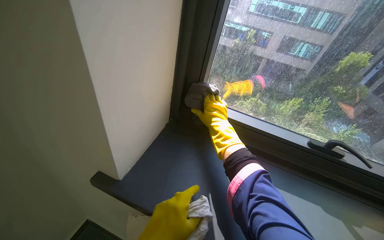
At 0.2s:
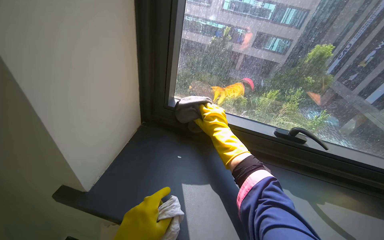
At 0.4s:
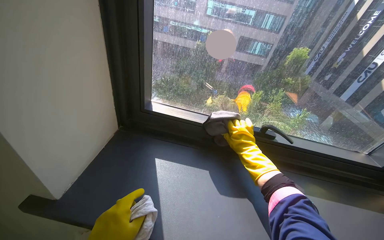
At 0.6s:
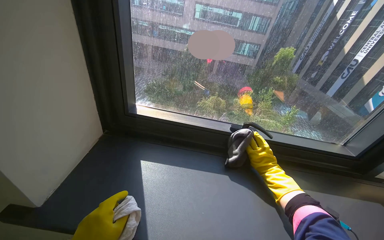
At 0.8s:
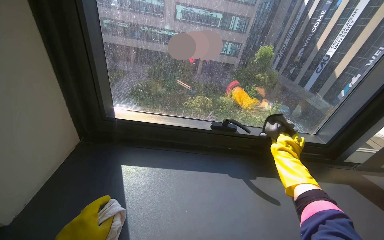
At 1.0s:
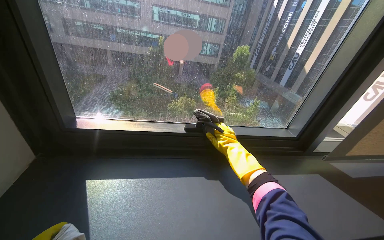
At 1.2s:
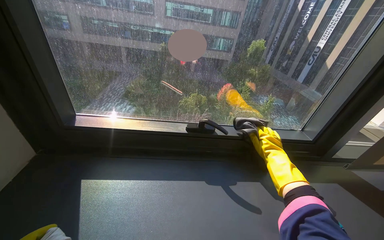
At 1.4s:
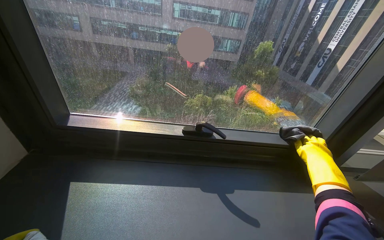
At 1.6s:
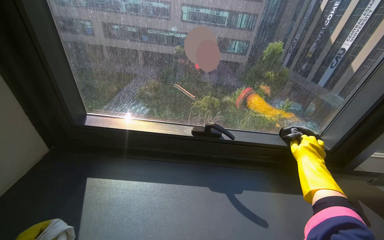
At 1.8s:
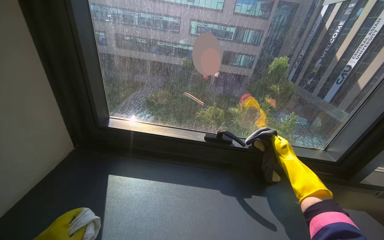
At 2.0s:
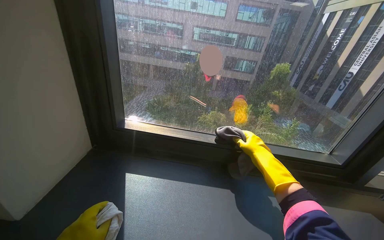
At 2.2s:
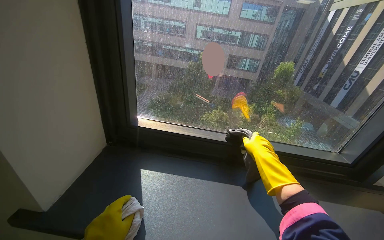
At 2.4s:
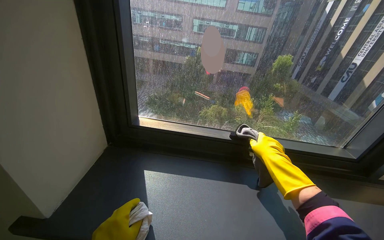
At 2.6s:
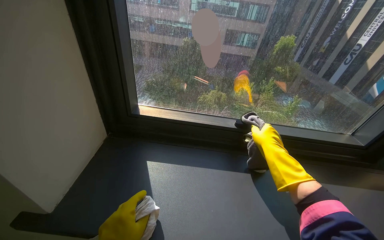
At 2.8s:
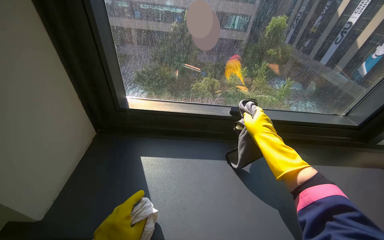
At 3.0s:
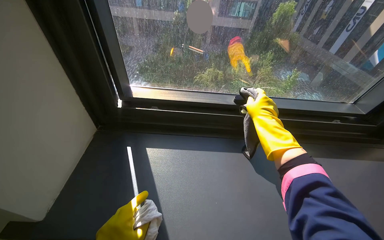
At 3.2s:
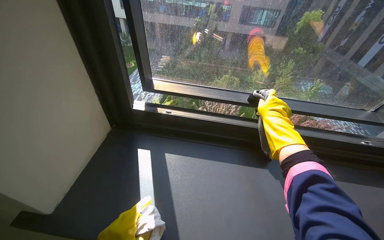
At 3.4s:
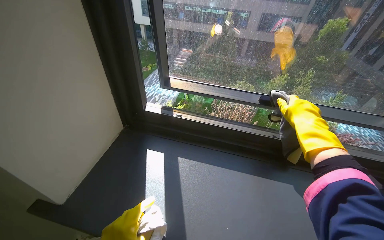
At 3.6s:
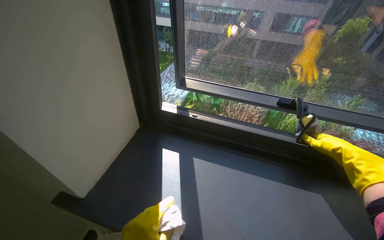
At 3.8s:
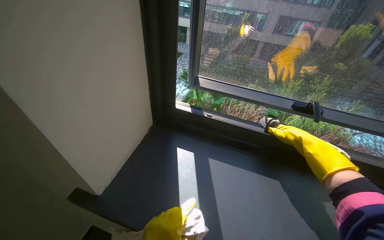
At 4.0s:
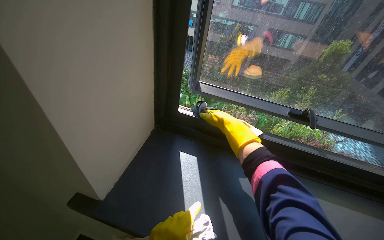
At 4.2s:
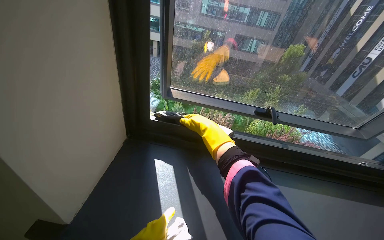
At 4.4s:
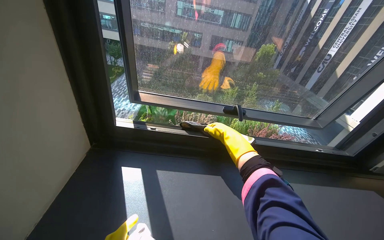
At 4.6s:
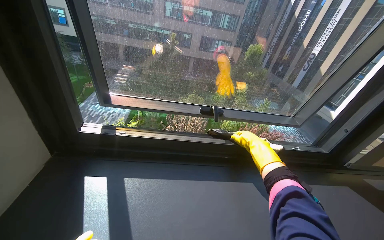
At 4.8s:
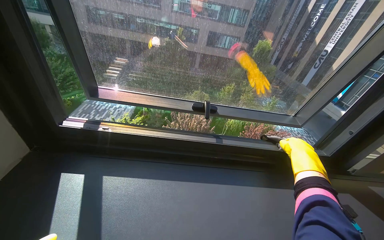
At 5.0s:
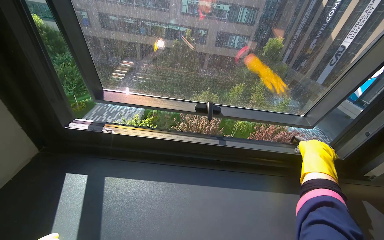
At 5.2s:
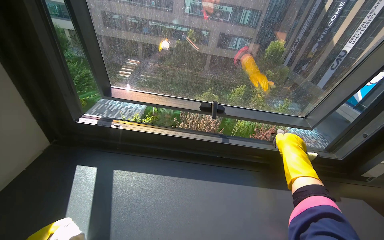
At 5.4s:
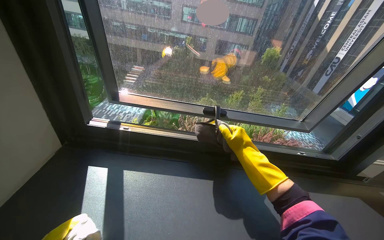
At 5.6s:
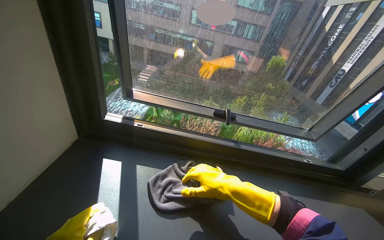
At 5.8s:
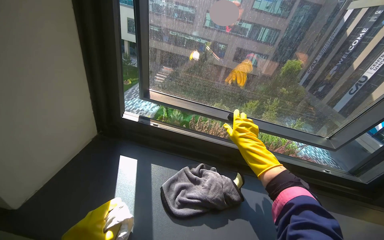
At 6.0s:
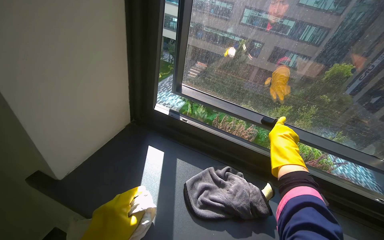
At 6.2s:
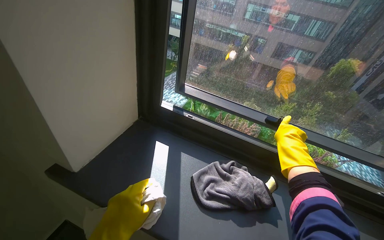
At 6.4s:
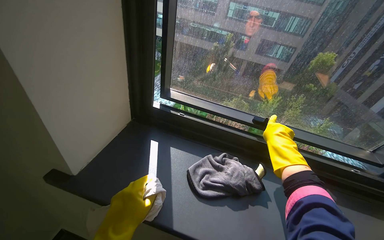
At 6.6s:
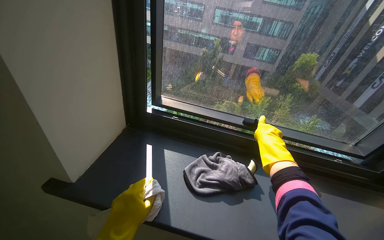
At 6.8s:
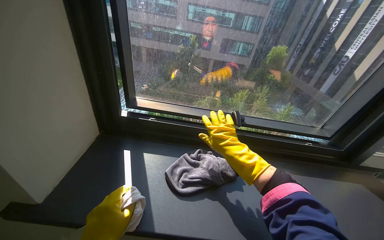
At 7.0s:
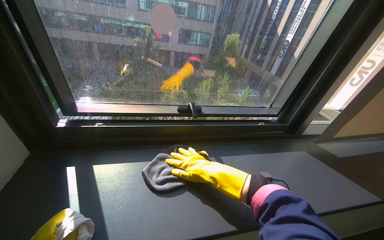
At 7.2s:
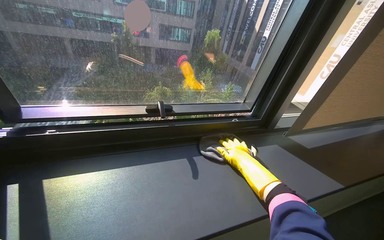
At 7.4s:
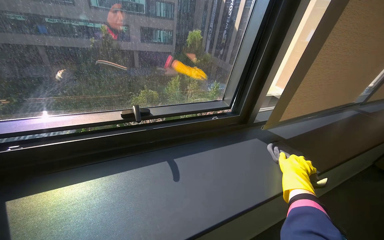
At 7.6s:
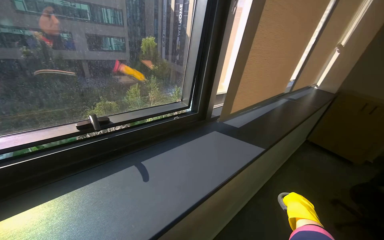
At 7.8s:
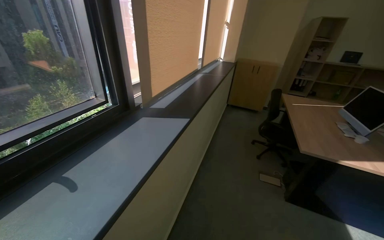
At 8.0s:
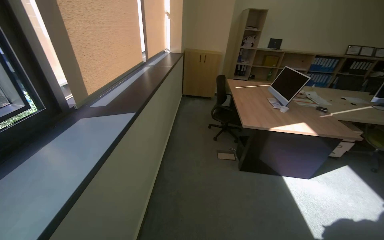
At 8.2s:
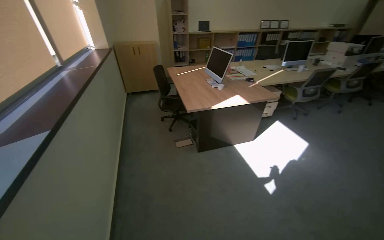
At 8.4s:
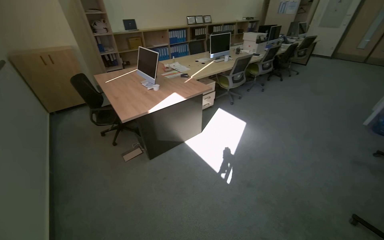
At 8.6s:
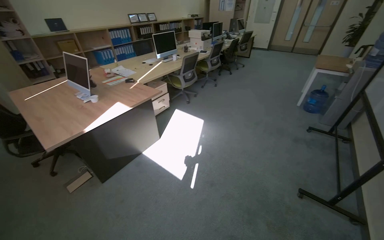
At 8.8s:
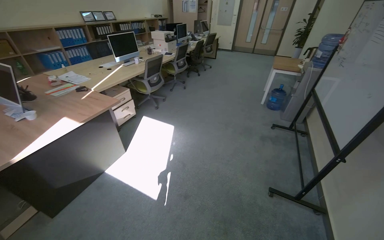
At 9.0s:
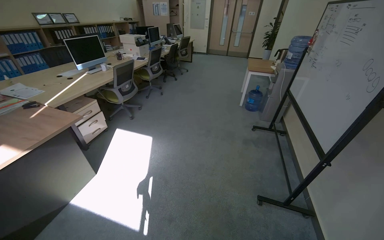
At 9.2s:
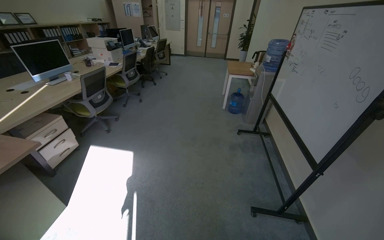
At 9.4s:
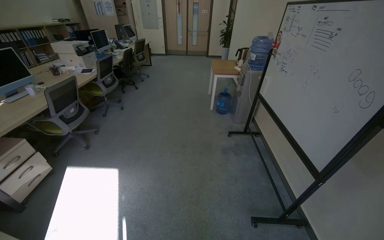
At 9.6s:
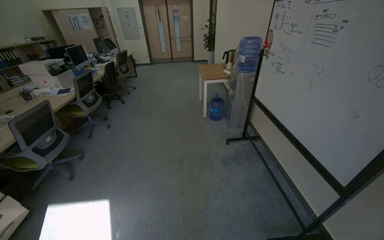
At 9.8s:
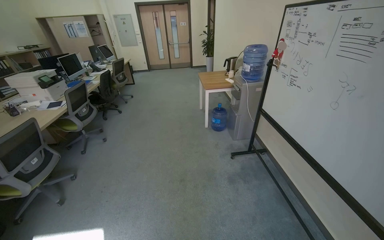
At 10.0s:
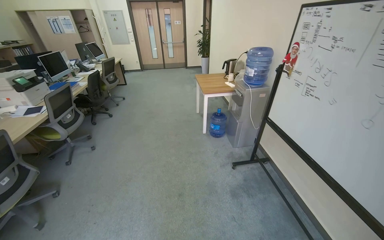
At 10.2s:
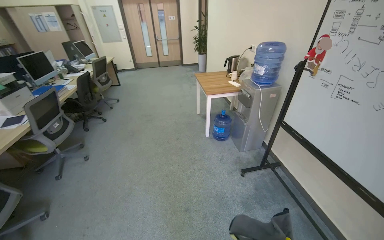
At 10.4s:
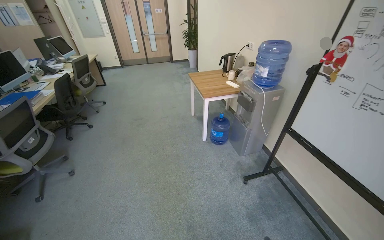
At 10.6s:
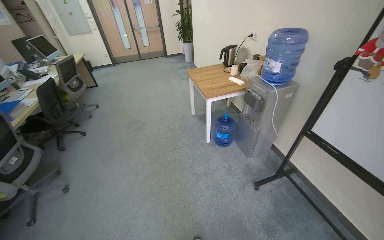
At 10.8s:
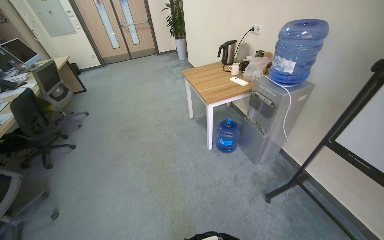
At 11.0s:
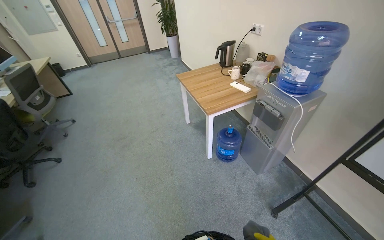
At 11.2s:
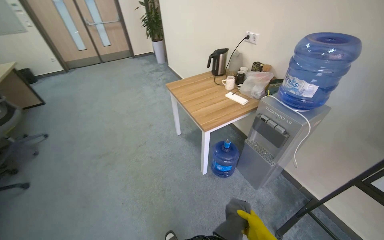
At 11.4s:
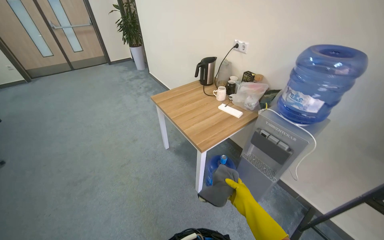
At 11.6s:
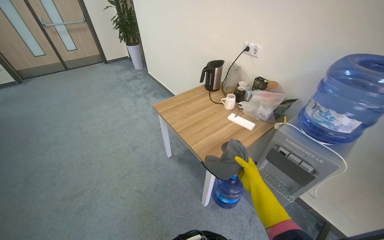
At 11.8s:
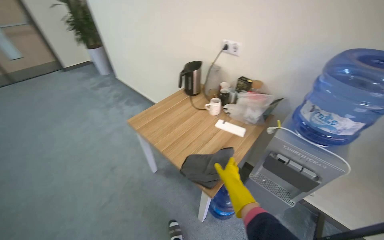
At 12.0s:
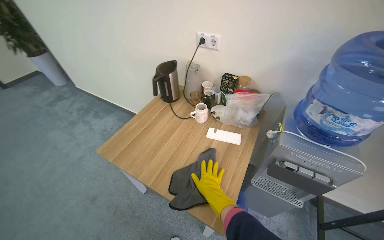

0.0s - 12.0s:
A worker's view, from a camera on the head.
Job: wiping surfaces.
The whole recording: Wiping various office surfaces. The worker wipes shelves, cabinets, window sills, a water cooler, and door fixtures with a cloth.
0.0s - 1.6s: The wearer looks roughly 20 degrees further to the right. The right hand travels to the right by approximately 70 cm.
1.6s - 3.0s: The right hand goes roughly 35 cm to the left.
4.4s - 6.0s: The wearer's head swings about 20 degrees to the left. The right hand moves farther from the camera, roughly 15 cm.
6.0s - 7.6s: The head rotates roughly 60 degrees to the right.
7.6s - 9.0s: The wearer moves some 1 m. The head rotates about 125 degrees to the right.
9.0s - 10.4s: The camera travels about 1.5 m. The head rotates about 30 degrees to the right.
10.4s - 12.0s: The wearer moves some 1.5 m. The head turns to the right by about 45 degrees.

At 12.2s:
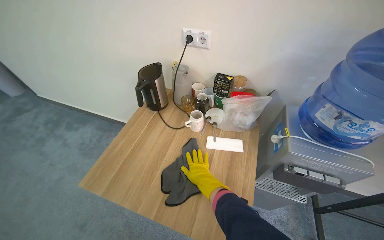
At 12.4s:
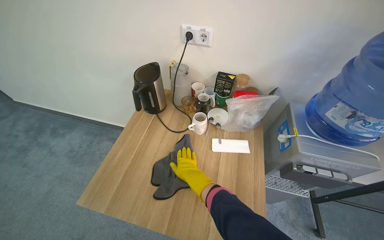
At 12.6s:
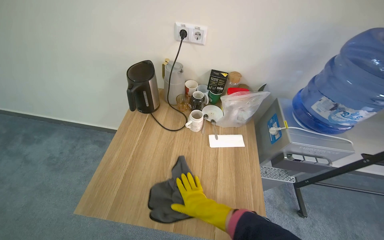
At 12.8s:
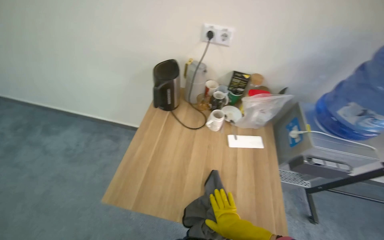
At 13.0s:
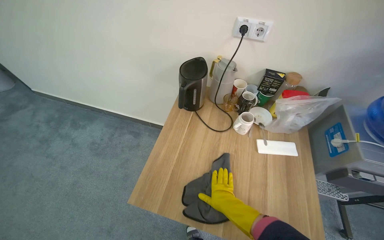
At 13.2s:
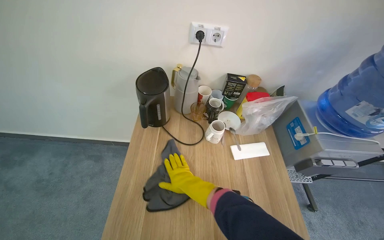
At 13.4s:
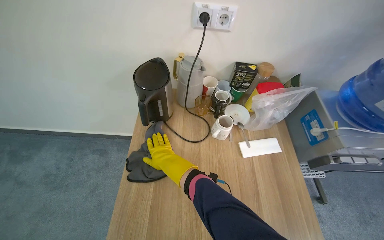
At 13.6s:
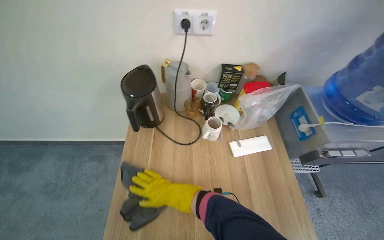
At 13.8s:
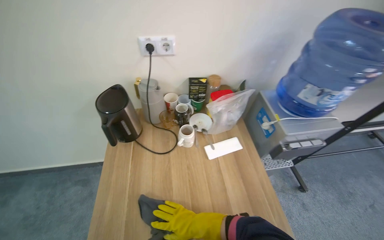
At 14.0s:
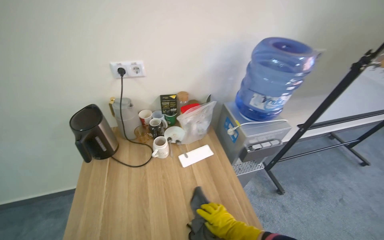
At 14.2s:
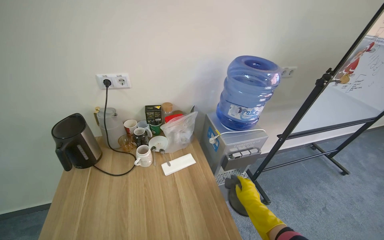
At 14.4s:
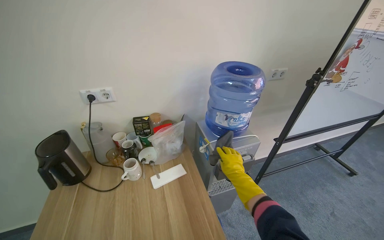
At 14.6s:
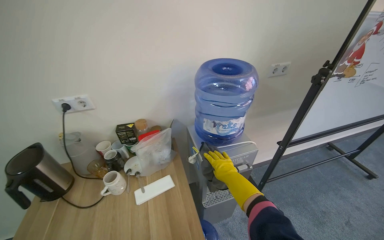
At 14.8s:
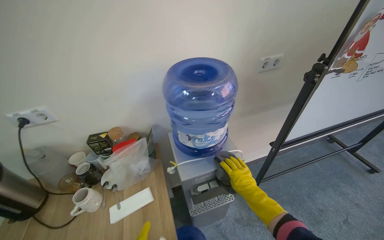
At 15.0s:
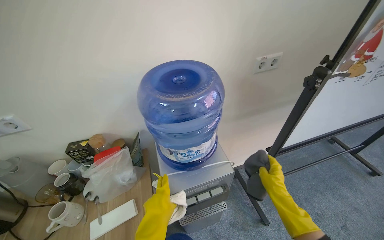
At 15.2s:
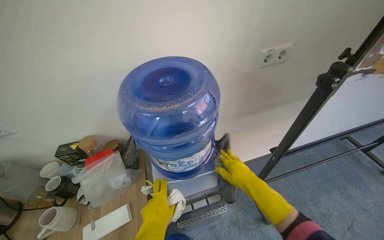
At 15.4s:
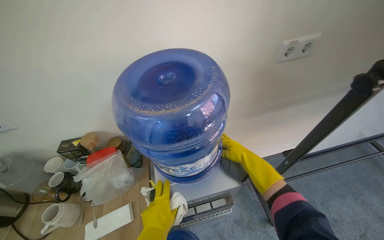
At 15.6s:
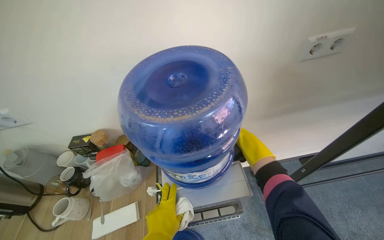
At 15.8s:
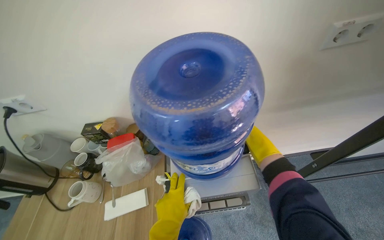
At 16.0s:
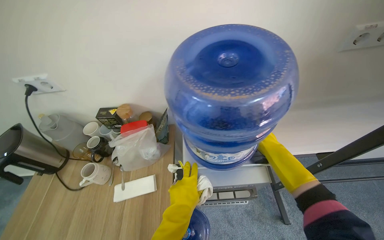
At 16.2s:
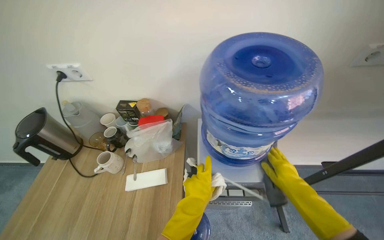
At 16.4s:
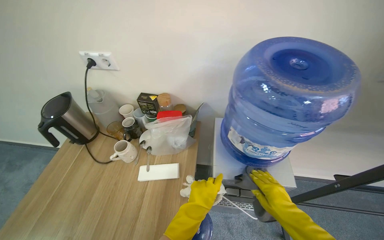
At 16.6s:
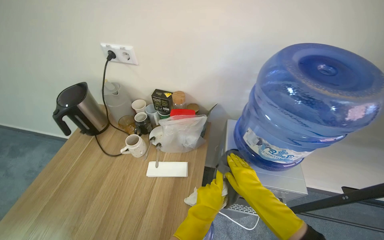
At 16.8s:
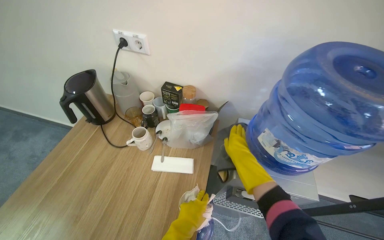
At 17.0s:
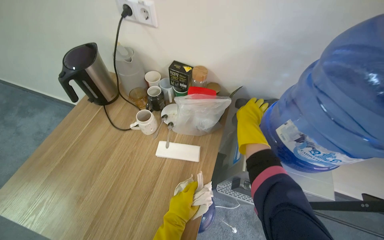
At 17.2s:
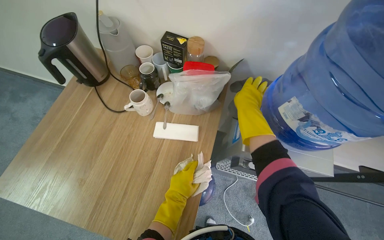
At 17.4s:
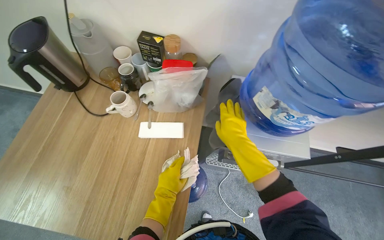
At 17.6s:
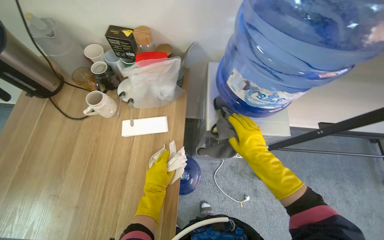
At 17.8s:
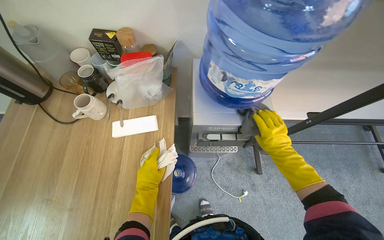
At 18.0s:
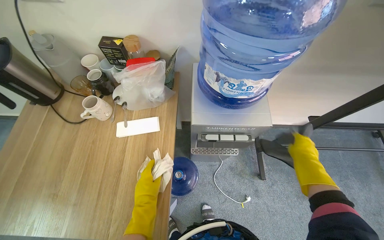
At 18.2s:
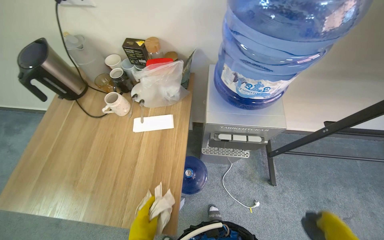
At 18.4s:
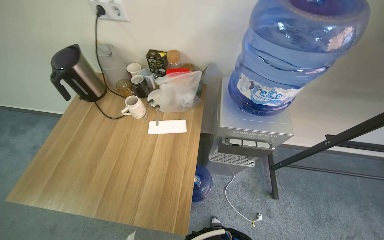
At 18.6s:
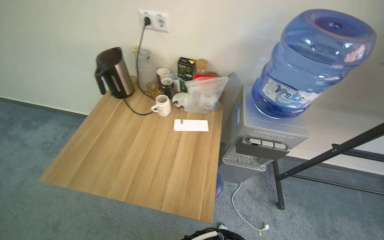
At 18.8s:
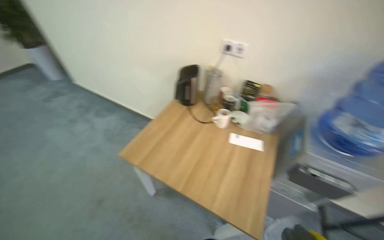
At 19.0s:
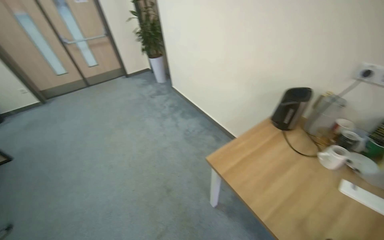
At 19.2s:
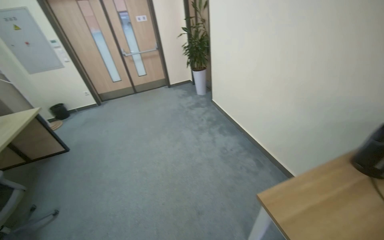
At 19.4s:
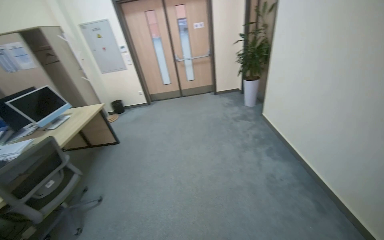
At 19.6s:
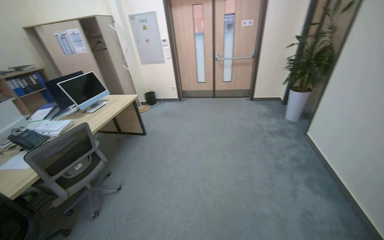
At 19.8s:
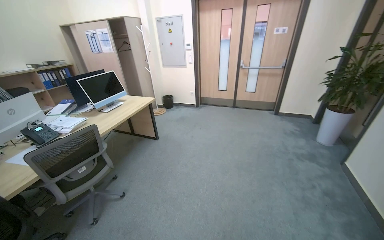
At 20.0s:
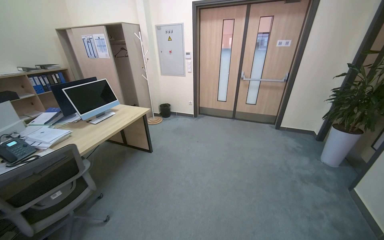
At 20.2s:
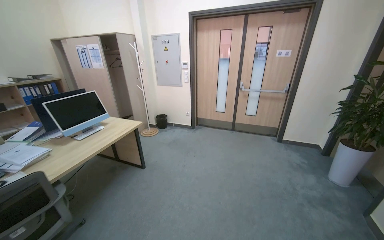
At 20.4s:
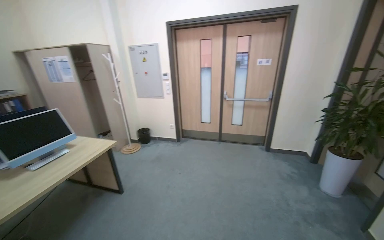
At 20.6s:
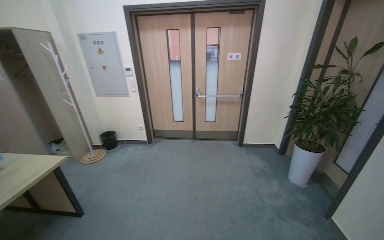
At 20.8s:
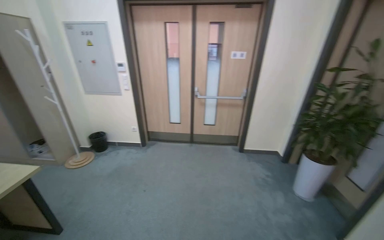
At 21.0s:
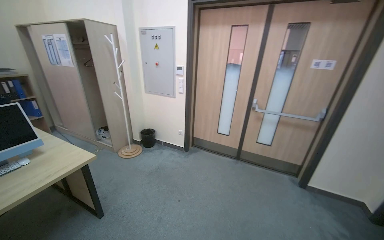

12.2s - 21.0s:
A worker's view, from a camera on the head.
Job: wiping surfaces.
The whole recording: Wiping various office surfaces. The worker wipes shelves, cabinets, window sills, a water cooler, and door fixtures with a cloth.
12.2s - 13.6s: The wearer's head swings approximately 20 degrees to the right. The right hand travels to the left by approximately 30 cm.
13.6s - 15.2s: The camera travels roughly 70 cm.
15.2s - 16.6s: The wearer looks roughly 30 degrees further to the left. The right hand reaches roughly 15 cm up the picture, then returns.
16.6s - 18.0s: The view tilts about 15 degrees downward. The left hand heads to the left, covering about 10 cm. Meanwhile the right hand travels to the right by approximately 25 cm, and moves roughly 20 cm up the picture and comes back.
18.0s - 19.6s: The wearer moves about 1 m. The head rotates some 100 degrees to the left. The view tips upward by about 30 degrees.
19.6s - 21.0s: The camera is carried about 1.5 m.
